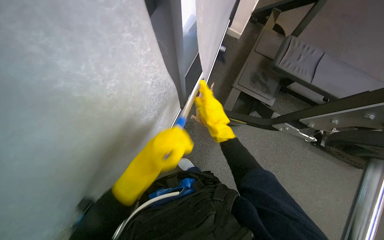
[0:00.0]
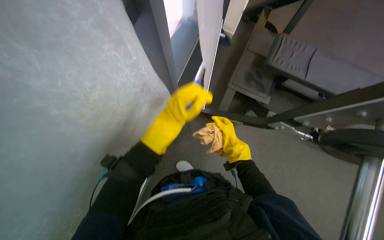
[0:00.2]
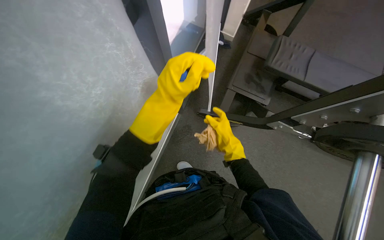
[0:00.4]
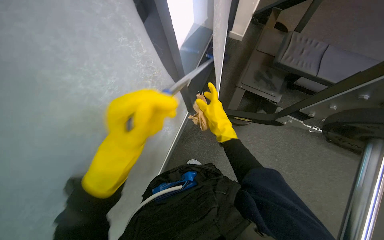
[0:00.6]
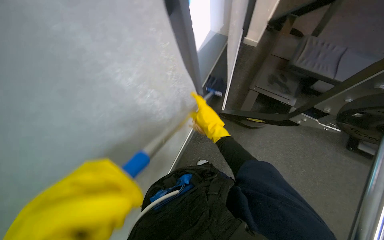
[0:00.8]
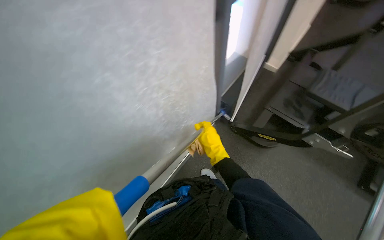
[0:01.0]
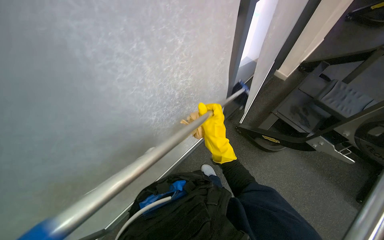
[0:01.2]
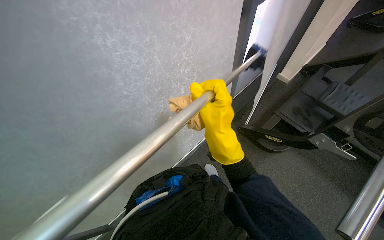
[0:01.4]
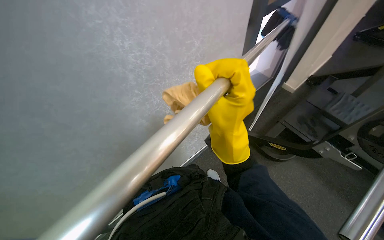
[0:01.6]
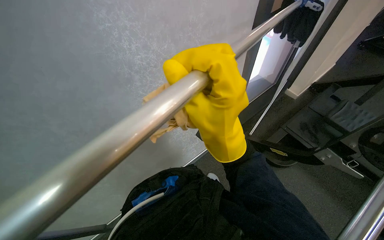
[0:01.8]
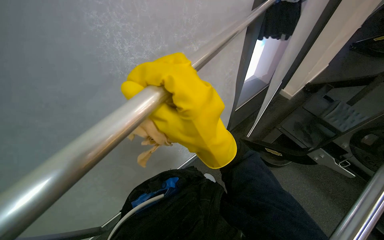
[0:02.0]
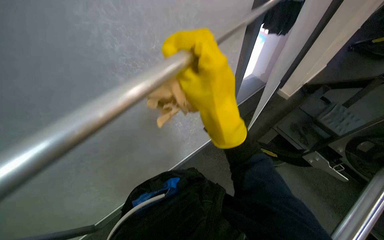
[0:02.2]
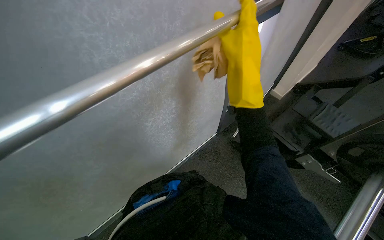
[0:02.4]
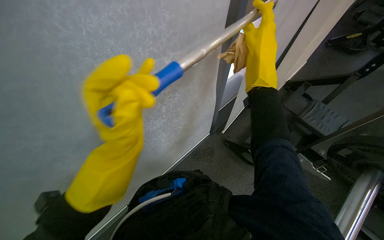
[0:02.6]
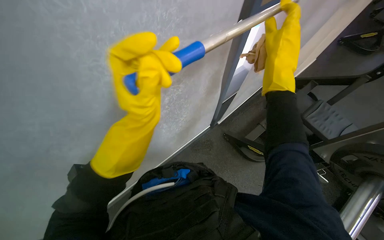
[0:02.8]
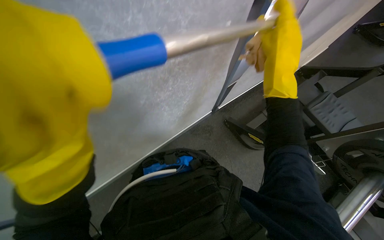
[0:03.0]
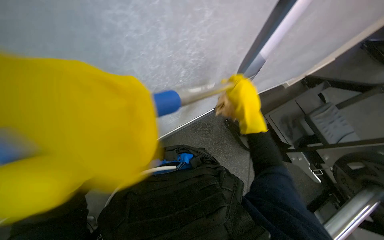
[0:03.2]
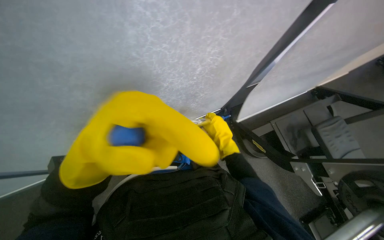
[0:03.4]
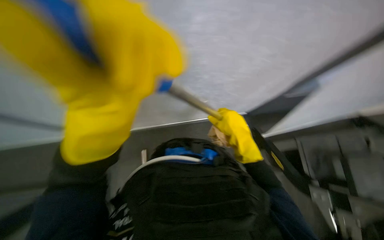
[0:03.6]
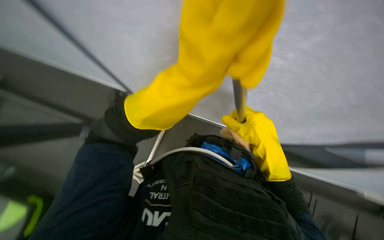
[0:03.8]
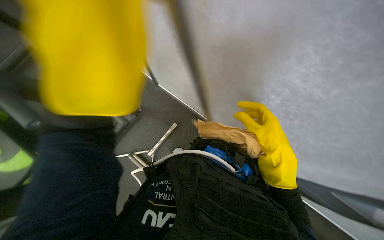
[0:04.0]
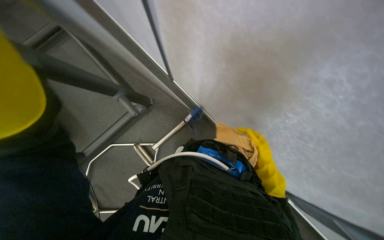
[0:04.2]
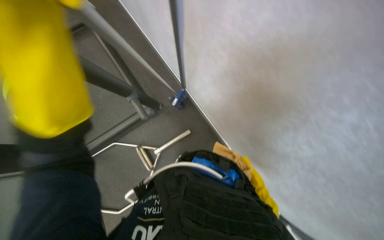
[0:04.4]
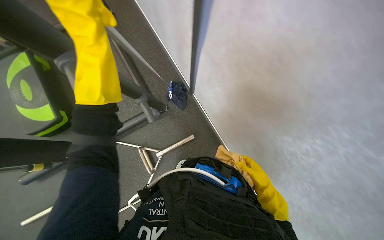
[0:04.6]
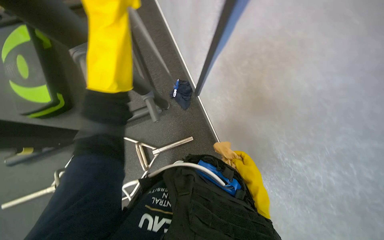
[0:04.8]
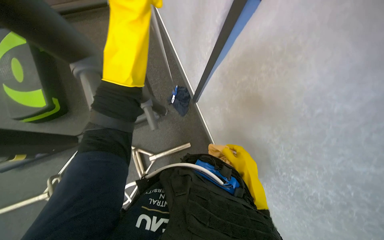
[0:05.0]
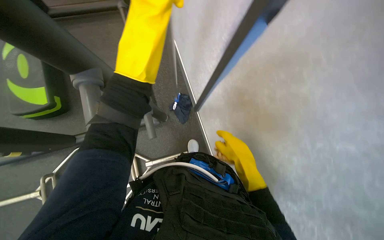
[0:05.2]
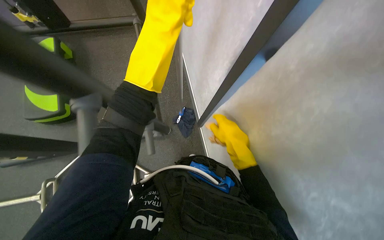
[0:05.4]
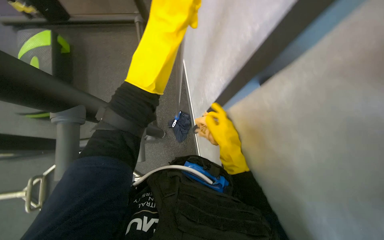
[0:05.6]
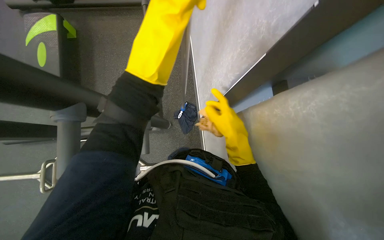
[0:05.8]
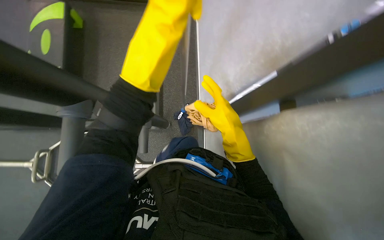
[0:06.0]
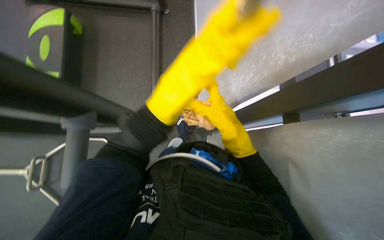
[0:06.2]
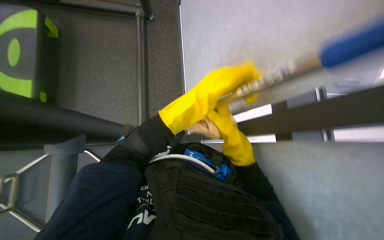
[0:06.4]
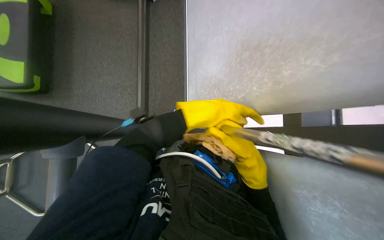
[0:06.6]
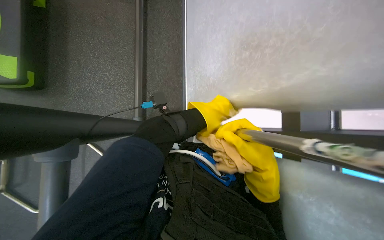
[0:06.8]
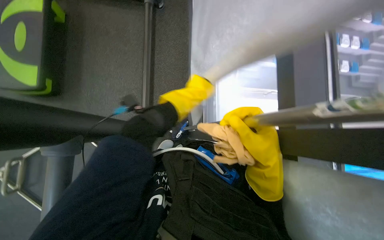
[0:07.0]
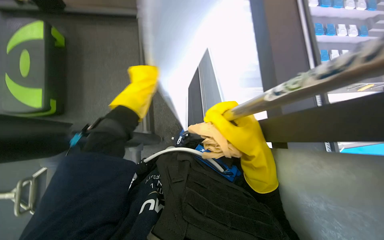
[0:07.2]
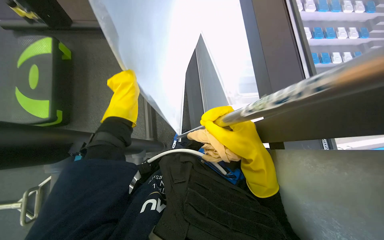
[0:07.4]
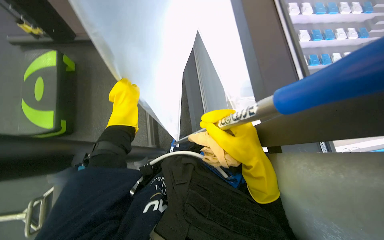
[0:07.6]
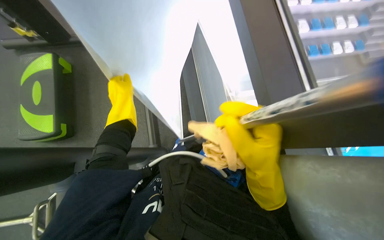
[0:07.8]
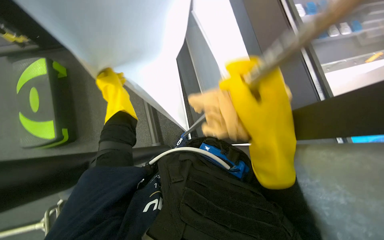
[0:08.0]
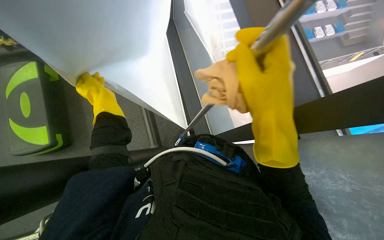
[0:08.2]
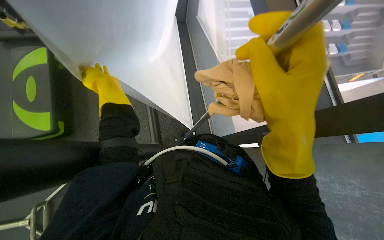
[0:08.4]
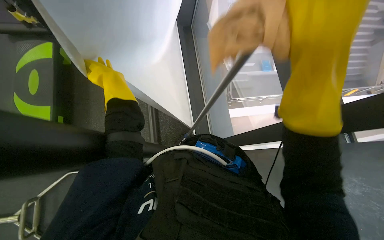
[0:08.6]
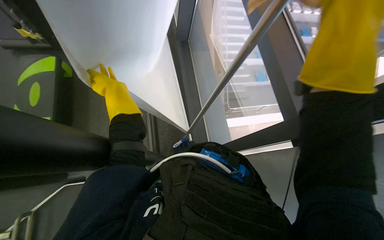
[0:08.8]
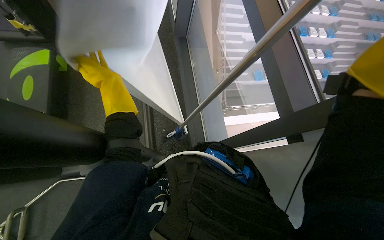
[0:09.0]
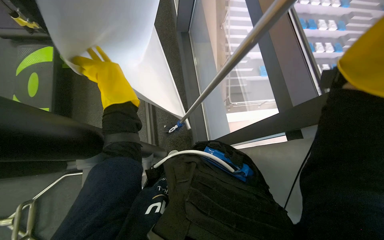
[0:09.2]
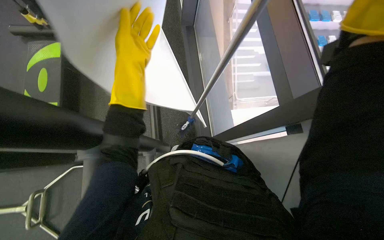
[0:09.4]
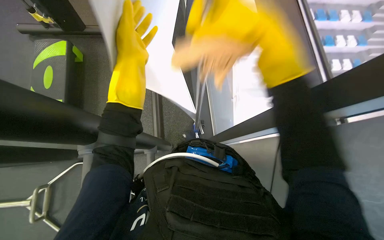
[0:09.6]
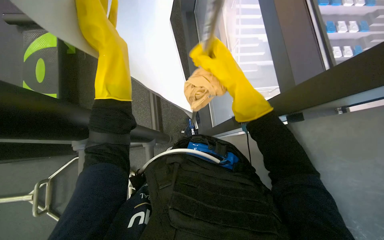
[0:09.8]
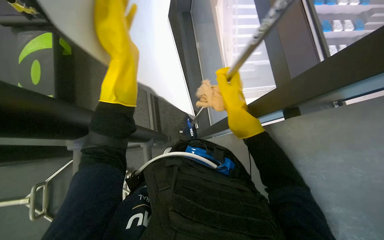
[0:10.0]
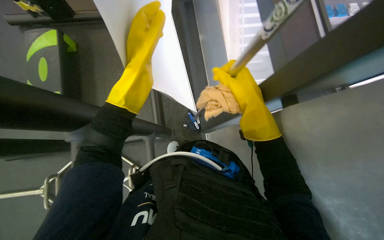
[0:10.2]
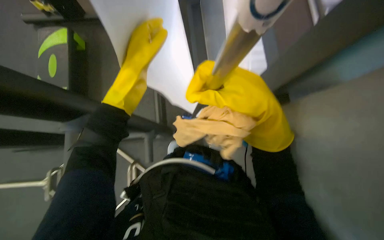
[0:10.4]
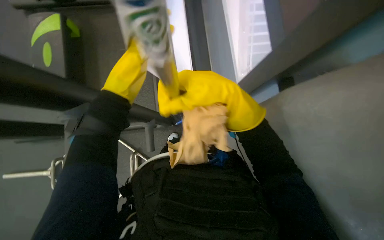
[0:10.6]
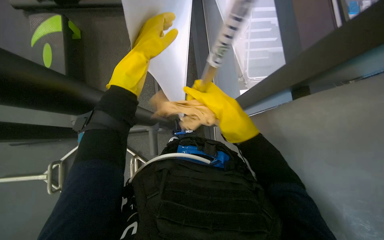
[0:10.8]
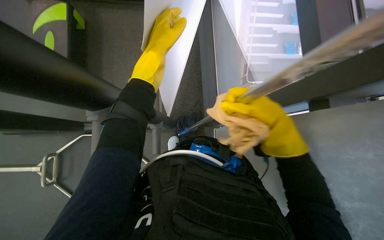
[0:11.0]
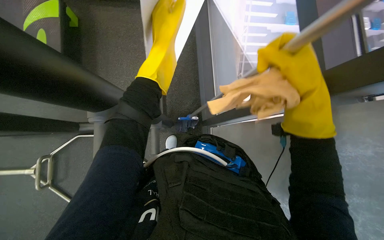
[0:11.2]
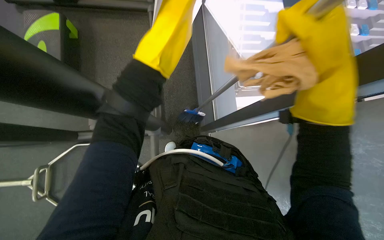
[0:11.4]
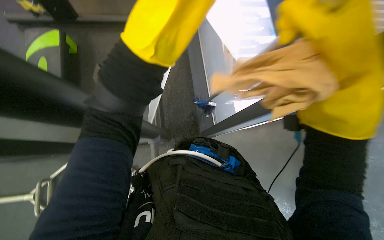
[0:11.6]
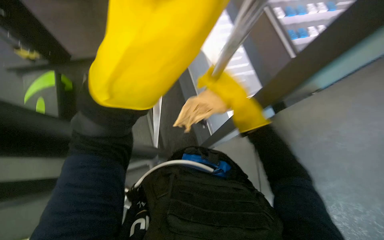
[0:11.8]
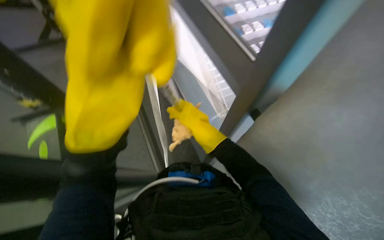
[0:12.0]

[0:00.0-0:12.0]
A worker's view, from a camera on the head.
Job: cleaning windows.
The whole recording: Cleaning gym walls and windows. The worker cleans the walls and windows in the gym using a long-handled tool and a cloth.
0.0 to 1.6 s: The head travels approximately 40 cm. The wearer looks approximately 25 degrees further to the left. The wearer looks approximately 20 degrees further upward.
1.6 to 3.0 s: The right hand is displaced up the picture and to the right by some 15 cm.
3.0 to 4.4 s: The wearer's head swings some 55 degrees to the left.
4.4 to 6.0 s: The scene turns about 25 degrees clockwise in the picture. The right hand moves up the picture and nearer to the camera, approximately 50 cm.
6.0 to 7.6 s: The right hand goes farther from the camera and returns, about 20 cm each way.
9.0 to 10.4 s: The left hand travels to the right by approximately 15 cm.
10.4 to 12.0 s: The wearer looks about 15 degrees further upward.

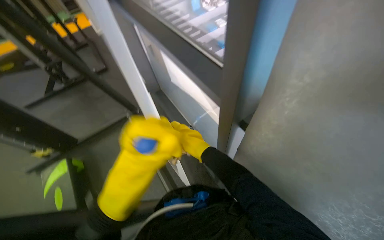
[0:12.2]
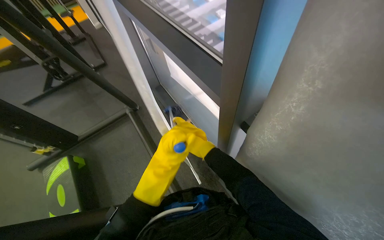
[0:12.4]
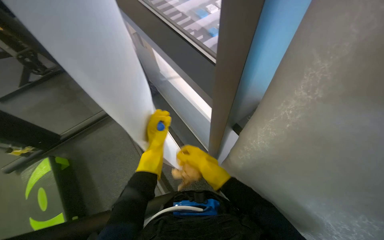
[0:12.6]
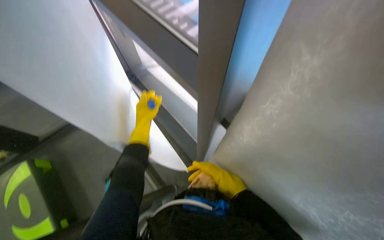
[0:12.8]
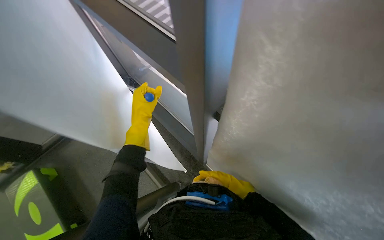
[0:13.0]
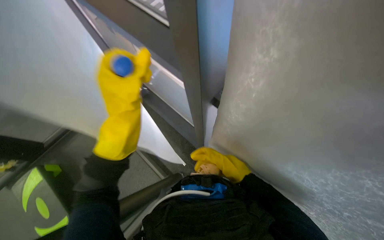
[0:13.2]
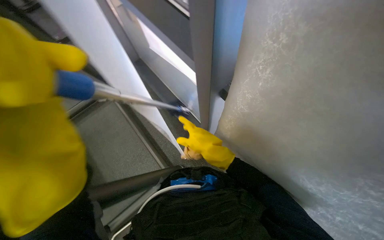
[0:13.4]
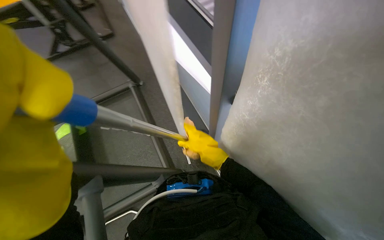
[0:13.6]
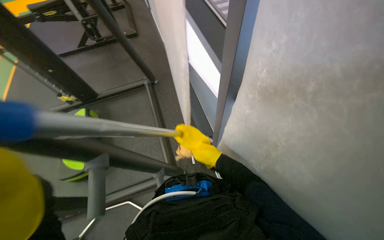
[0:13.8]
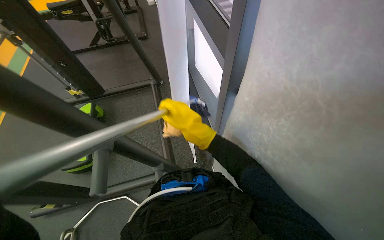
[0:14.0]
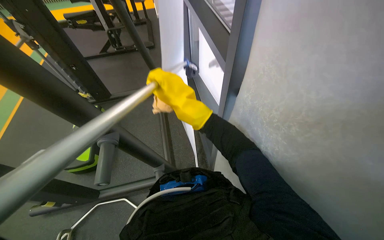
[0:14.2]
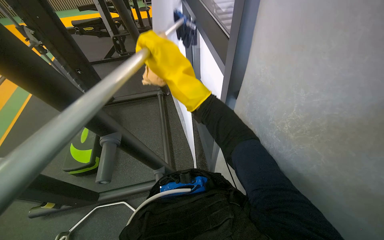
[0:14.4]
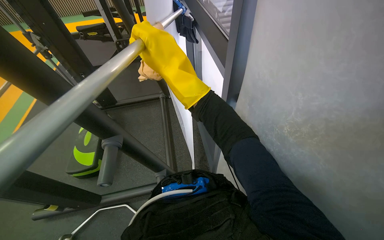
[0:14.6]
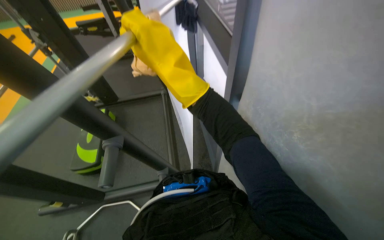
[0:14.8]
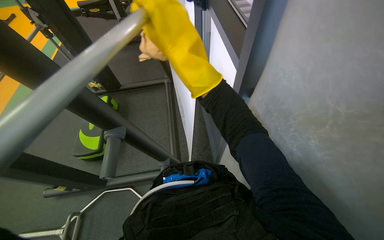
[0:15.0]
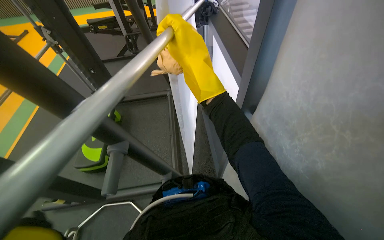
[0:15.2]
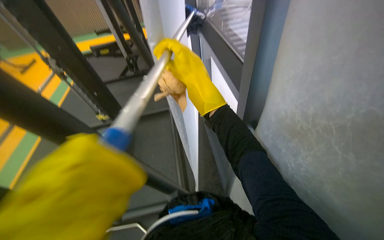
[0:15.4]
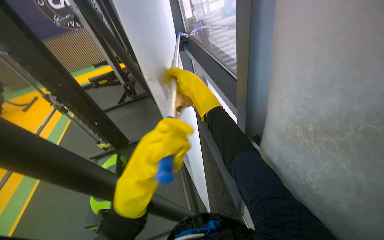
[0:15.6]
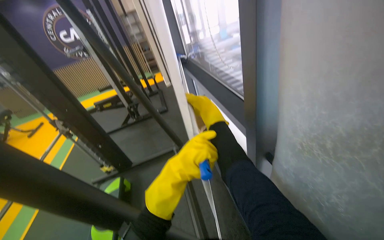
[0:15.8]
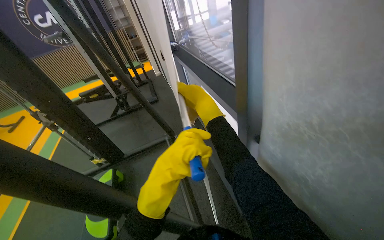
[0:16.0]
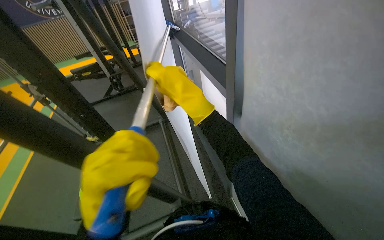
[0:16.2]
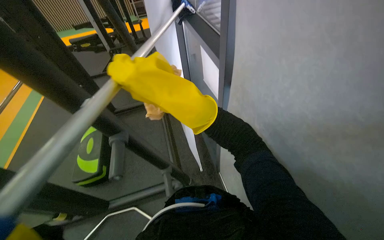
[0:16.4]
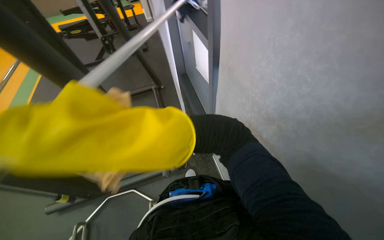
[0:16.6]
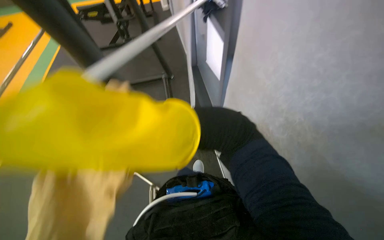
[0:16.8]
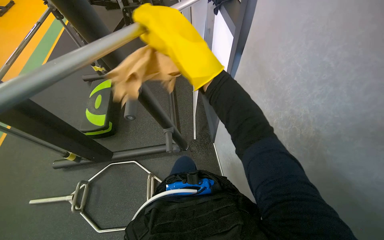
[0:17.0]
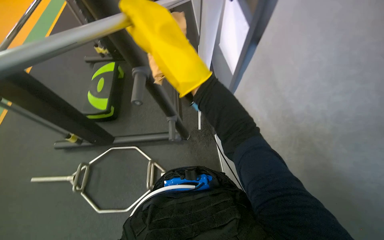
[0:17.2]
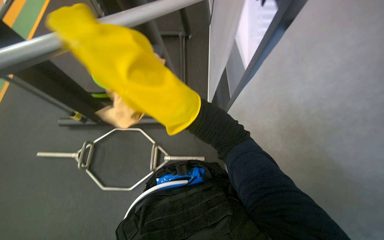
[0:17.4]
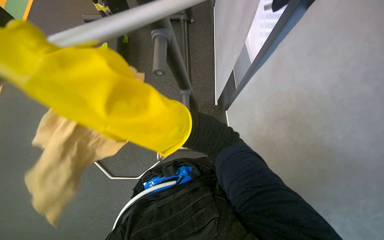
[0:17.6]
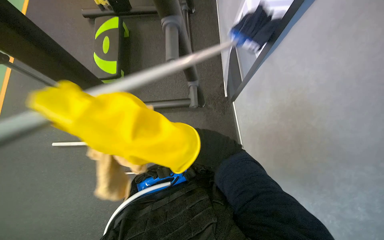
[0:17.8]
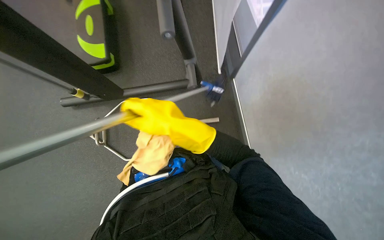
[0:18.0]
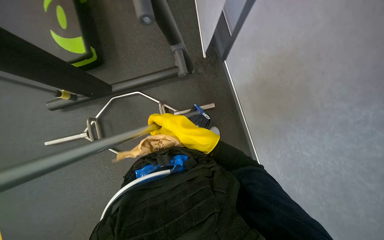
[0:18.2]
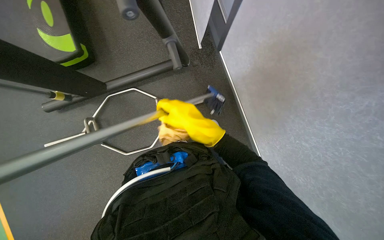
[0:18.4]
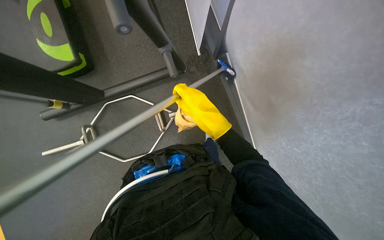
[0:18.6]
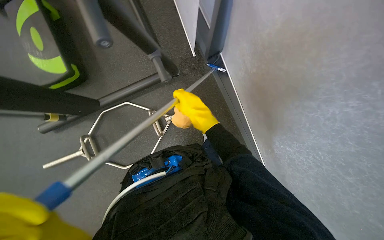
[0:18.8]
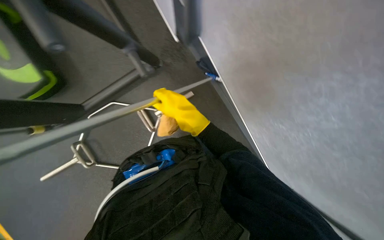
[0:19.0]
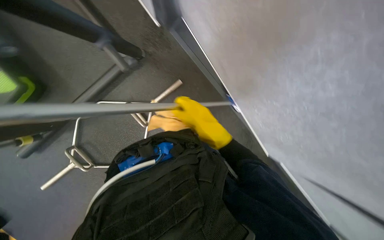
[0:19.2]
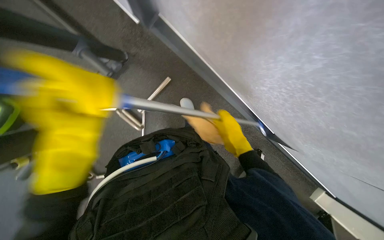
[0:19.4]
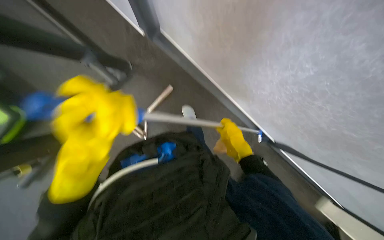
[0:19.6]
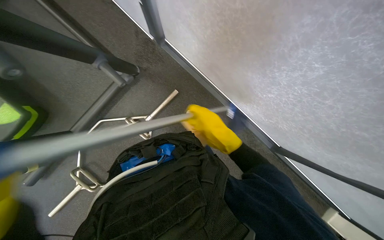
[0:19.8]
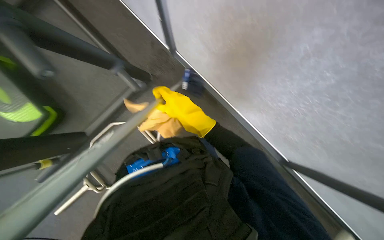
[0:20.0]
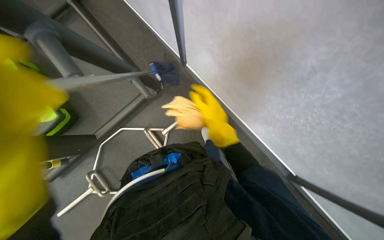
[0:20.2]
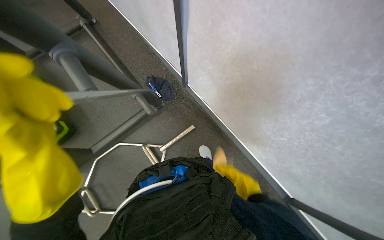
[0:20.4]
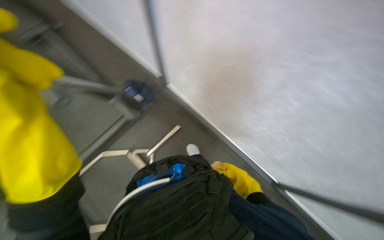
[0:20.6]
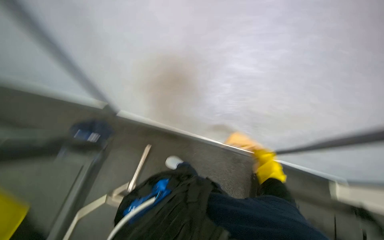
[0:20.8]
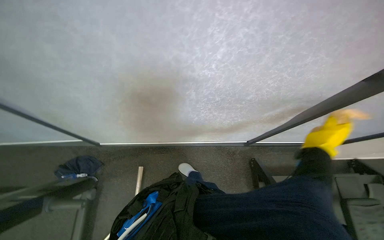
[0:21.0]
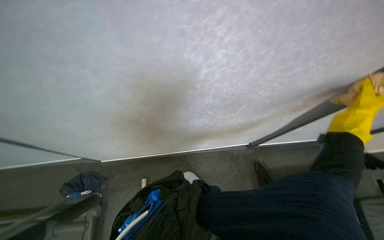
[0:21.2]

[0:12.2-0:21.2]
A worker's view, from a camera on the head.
Job: cleaning windows.
The whole recording: Cleaning gym walls and windows. The worker cleans the walls and windows in the gym using a long-handled tool and a cloth.
12.2 to 13.8 s: The right hand moves about 10 cm down the picture and comes back.
13.8 to 15.2 s: The right hand moves up the picture and nearer to the camera, approximately 25 cm.
15.2 to 16.6 s: The right hand moves nearer to the camera and down the picture, roughly 40 cm.
18.2 to 19.8 s: Everything in view rotates approximately 35 degrees counterclockwise. The right hand travels to the right by about 15 cm.
19.8 to 21.2 s: The head rotates approximately 45 degrees to the right. The view tilts approximately 20 degrees upward.
